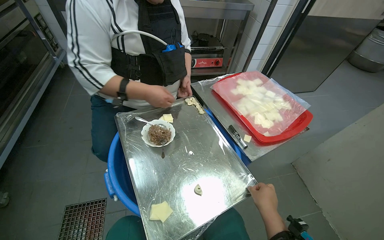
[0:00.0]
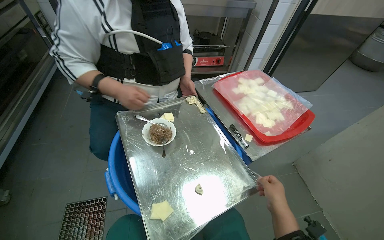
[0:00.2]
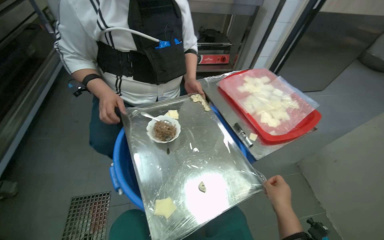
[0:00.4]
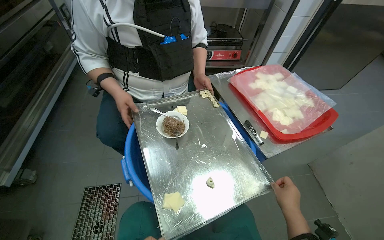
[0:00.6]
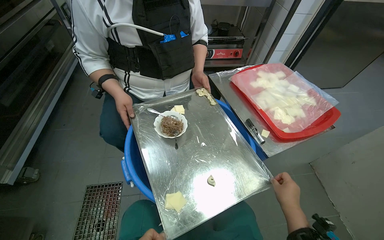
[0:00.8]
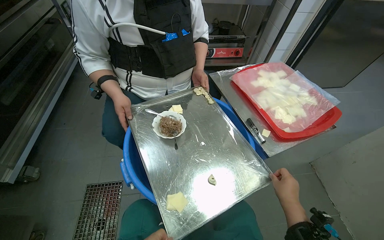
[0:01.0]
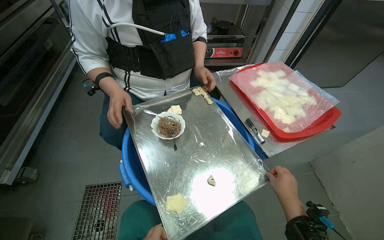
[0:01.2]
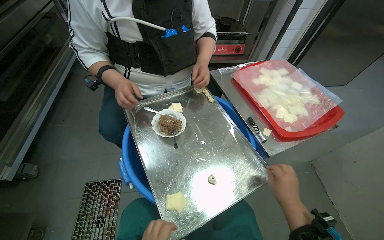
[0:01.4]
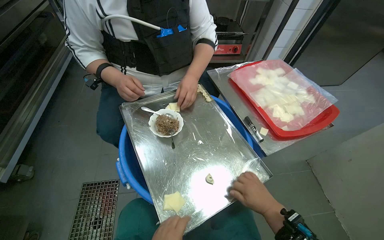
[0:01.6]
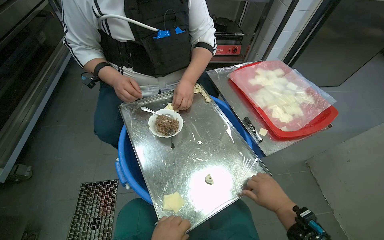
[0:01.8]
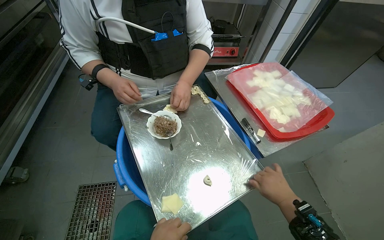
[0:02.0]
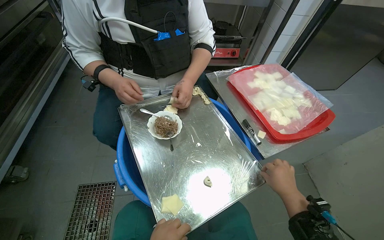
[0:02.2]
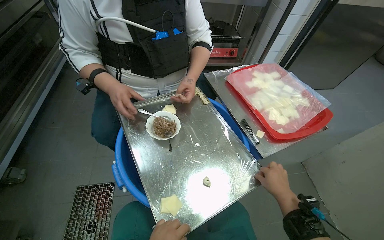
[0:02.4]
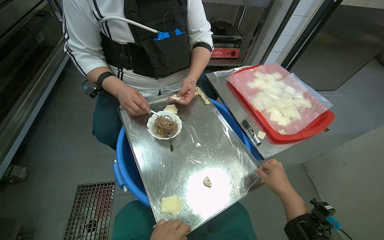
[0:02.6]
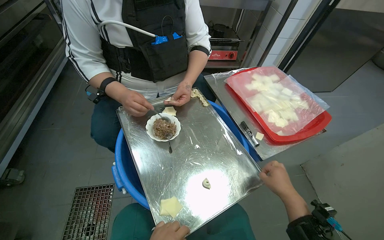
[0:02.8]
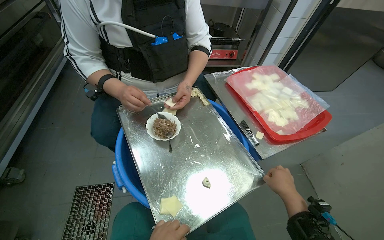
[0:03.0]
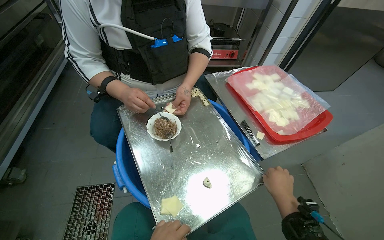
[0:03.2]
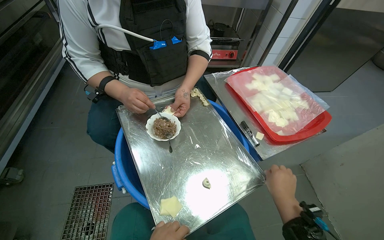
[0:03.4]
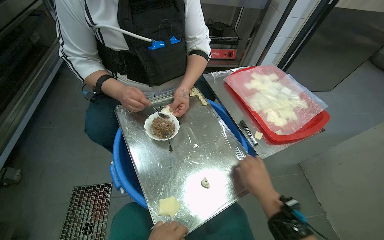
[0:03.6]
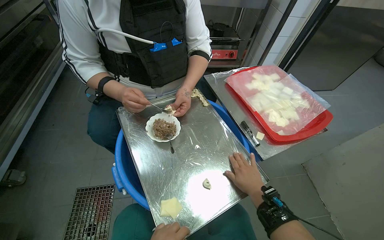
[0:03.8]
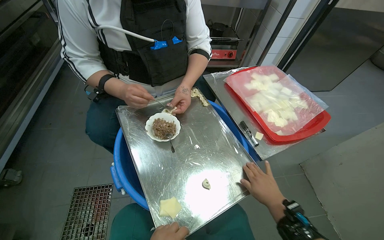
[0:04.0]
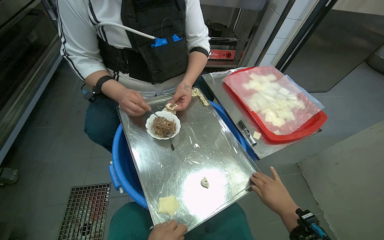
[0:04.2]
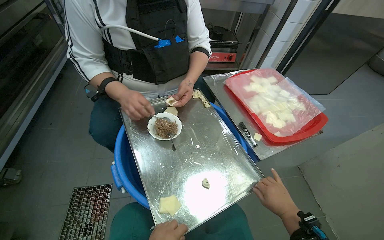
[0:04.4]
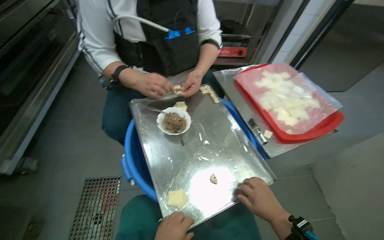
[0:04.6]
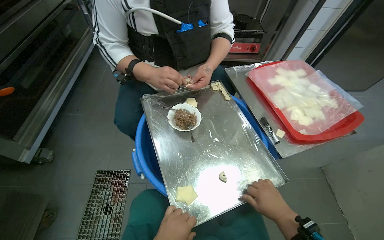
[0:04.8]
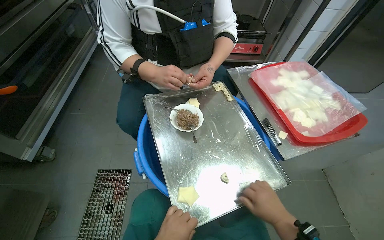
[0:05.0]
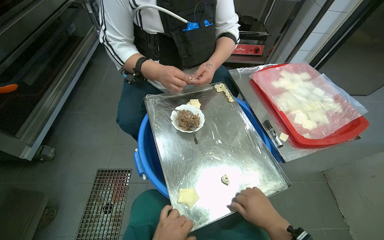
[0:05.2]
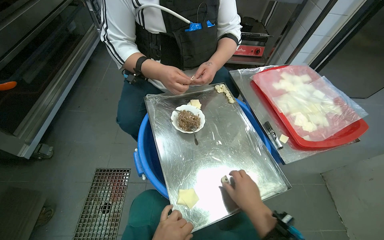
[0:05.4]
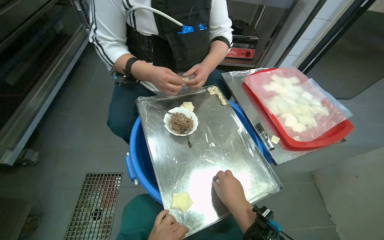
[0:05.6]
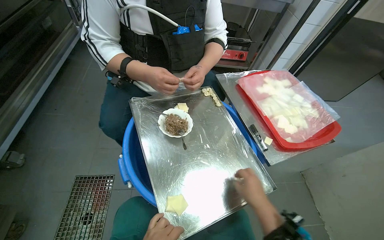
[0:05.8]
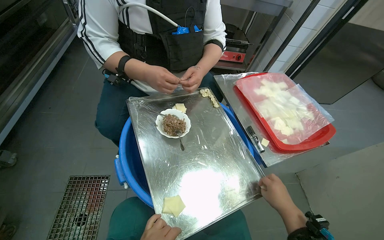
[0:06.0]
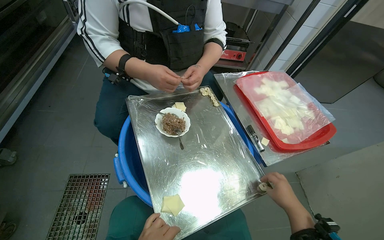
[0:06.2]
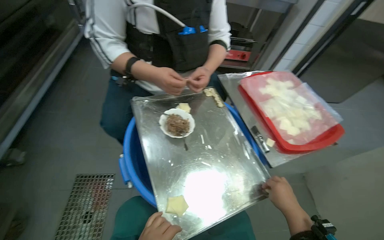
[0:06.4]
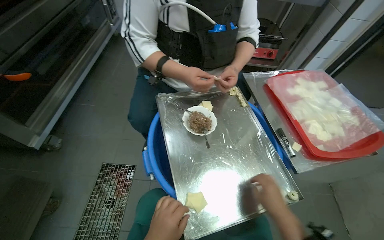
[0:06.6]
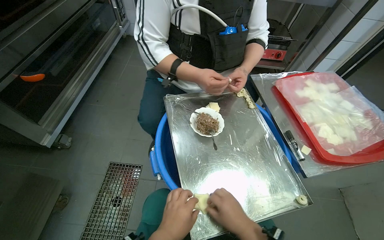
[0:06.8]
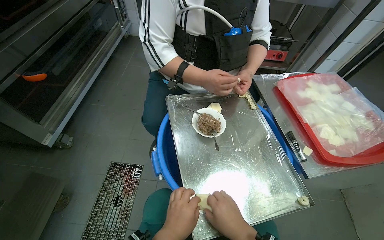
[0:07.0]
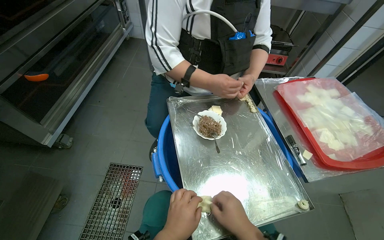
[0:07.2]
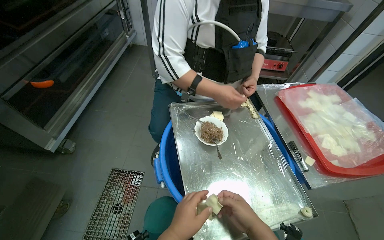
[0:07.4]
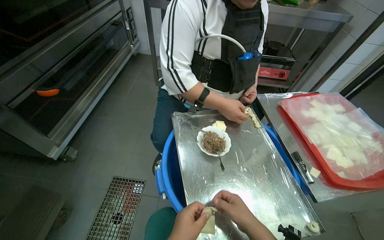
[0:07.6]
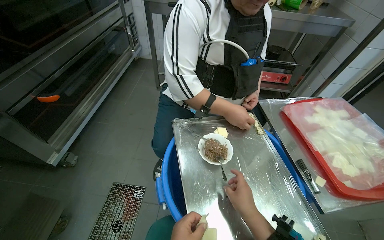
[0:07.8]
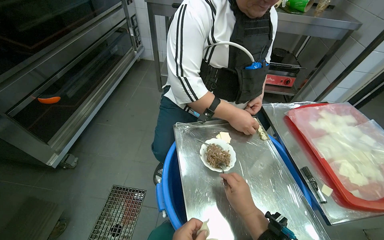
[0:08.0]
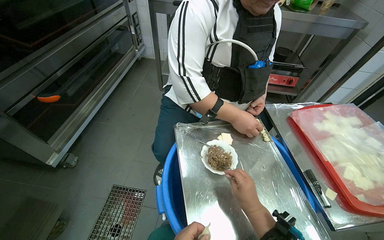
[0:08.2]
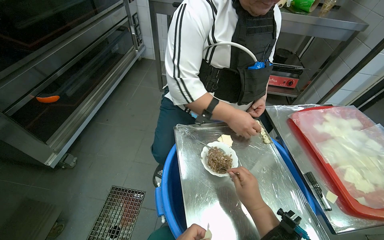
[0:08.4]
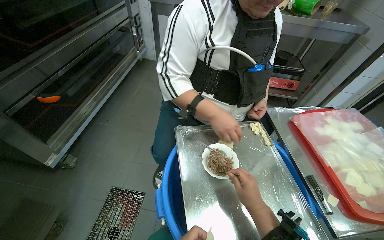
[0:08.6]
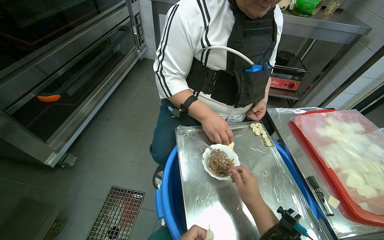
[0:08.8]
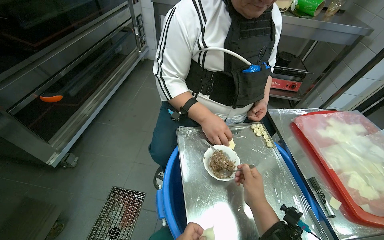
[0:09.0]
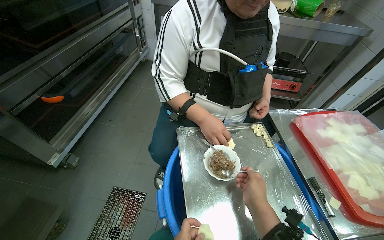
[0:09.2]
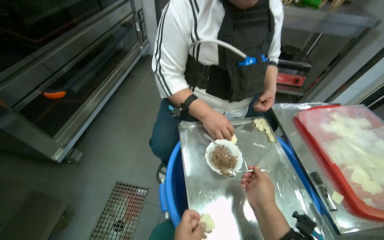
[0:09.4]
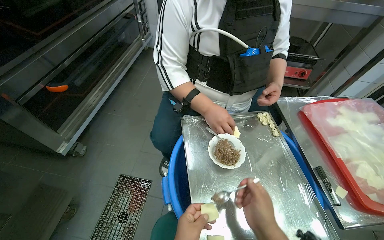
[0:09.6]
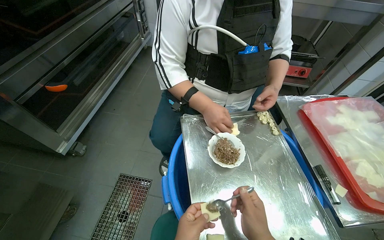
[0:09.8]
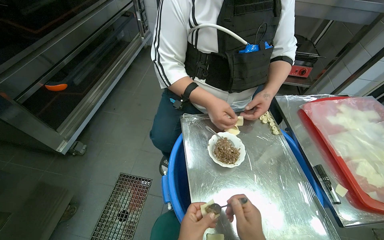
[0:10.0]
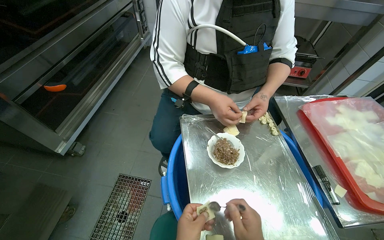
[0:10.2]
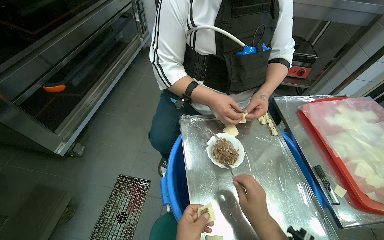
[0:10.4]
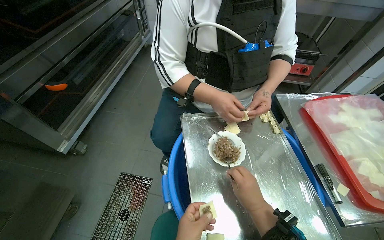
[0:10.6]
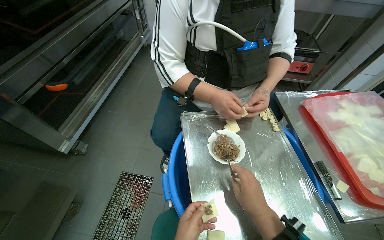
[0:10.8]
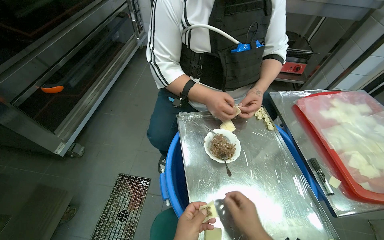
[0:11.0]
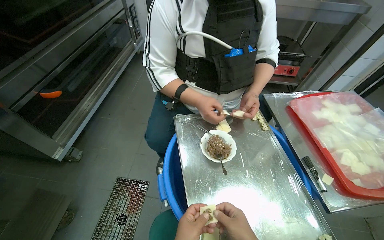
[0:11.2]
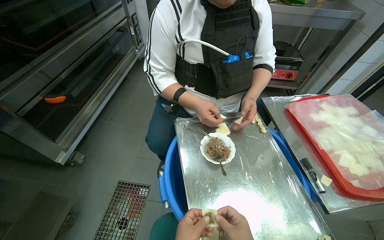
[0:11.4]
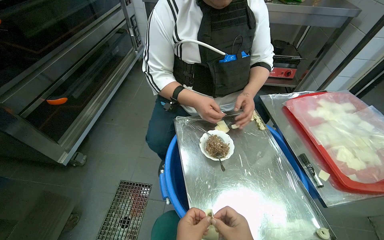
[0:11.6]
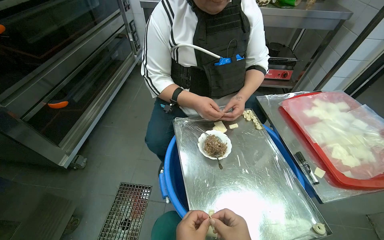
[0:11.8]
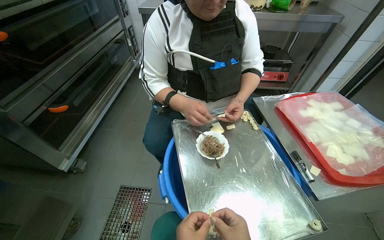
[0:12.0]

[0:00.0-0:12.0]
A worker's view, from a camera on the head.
Job: preparing food.
The whole recording: Preparing dumplings with filling. The worker continues to prepare dumplings by adding filling to dough pieces and shaping them.
0:01.6 to 0:03.0: The right hand is displaced to the right by about 10 cm.
0:04.4 to 0:06.0: The right hand reaches approximately 20 cm to the left, then returns.
0:06.0 to 0:07.6: The right hand shifts approximately 20 cm to the left.

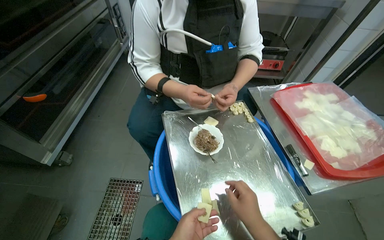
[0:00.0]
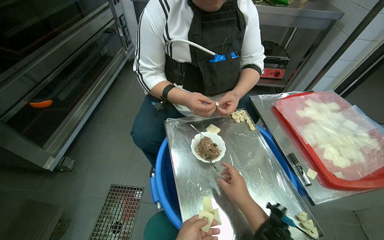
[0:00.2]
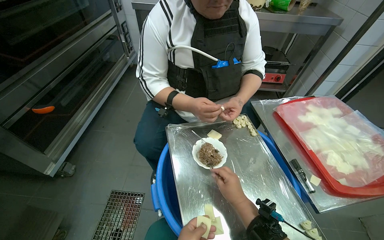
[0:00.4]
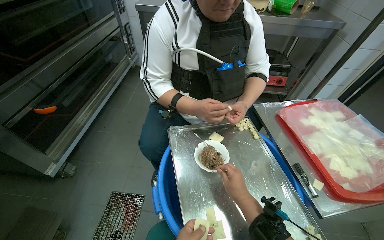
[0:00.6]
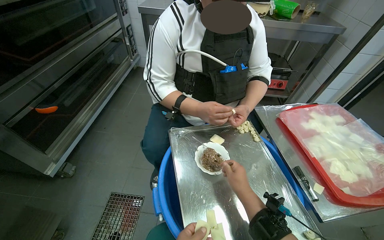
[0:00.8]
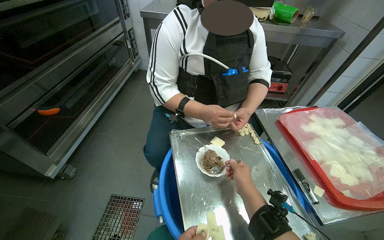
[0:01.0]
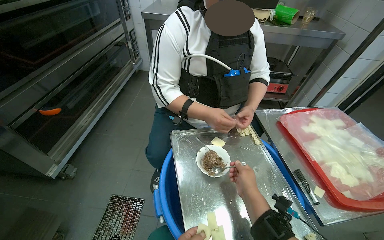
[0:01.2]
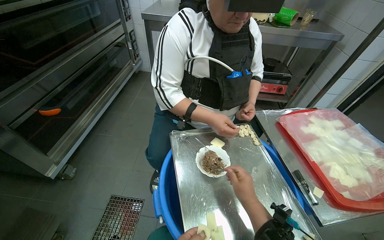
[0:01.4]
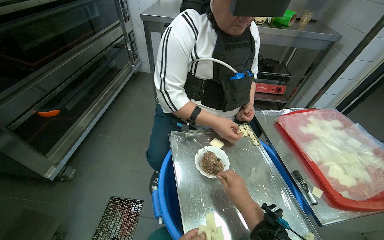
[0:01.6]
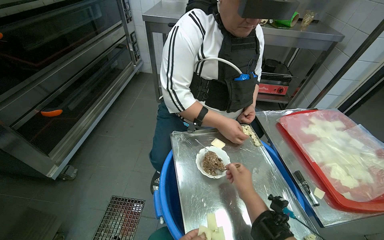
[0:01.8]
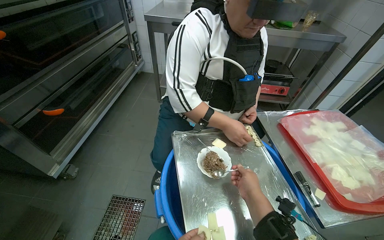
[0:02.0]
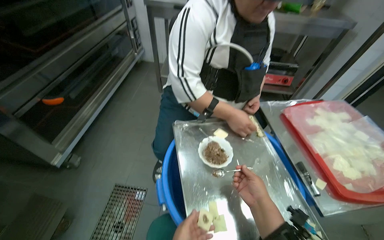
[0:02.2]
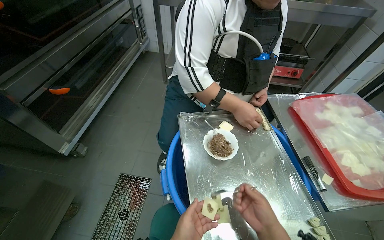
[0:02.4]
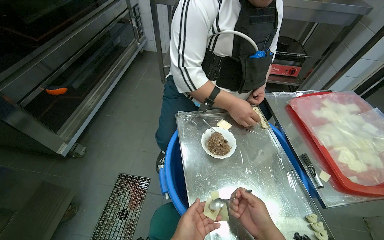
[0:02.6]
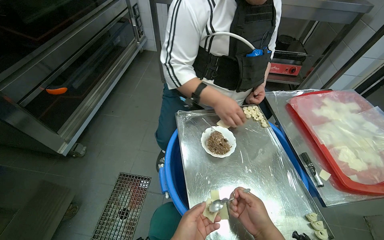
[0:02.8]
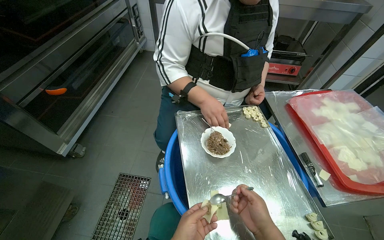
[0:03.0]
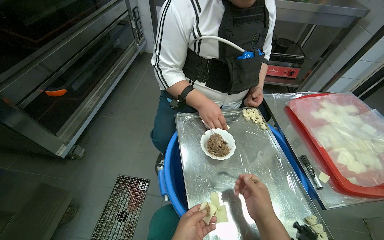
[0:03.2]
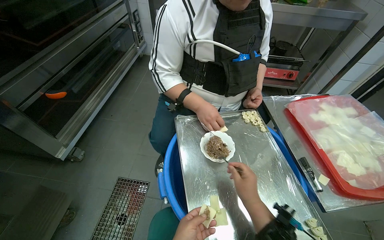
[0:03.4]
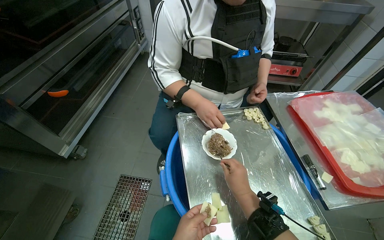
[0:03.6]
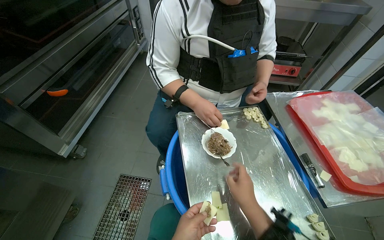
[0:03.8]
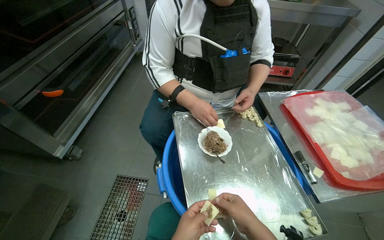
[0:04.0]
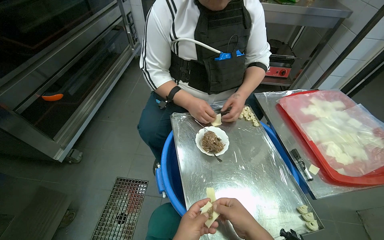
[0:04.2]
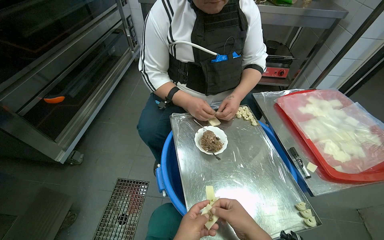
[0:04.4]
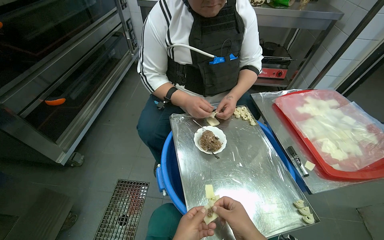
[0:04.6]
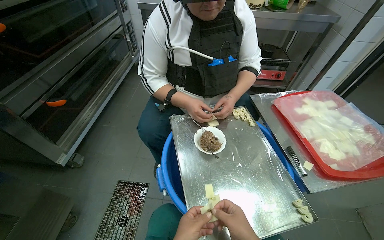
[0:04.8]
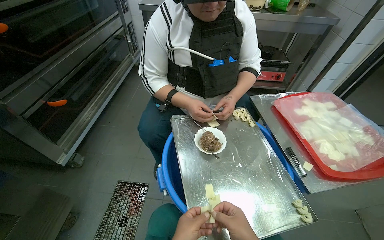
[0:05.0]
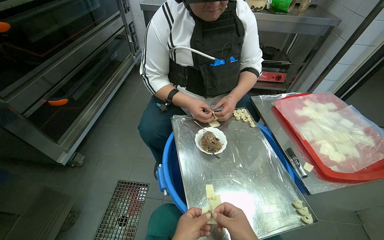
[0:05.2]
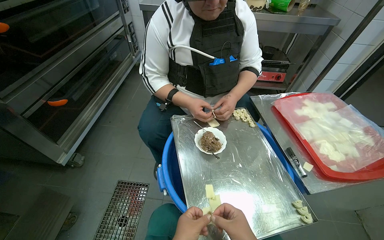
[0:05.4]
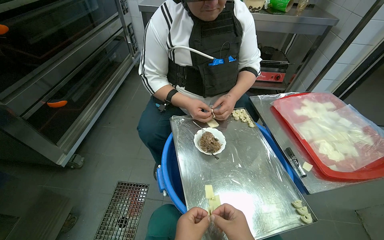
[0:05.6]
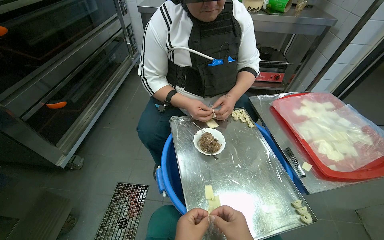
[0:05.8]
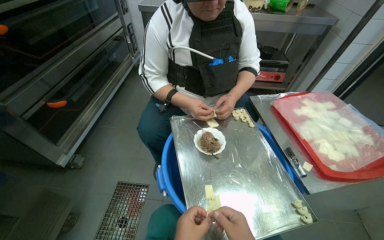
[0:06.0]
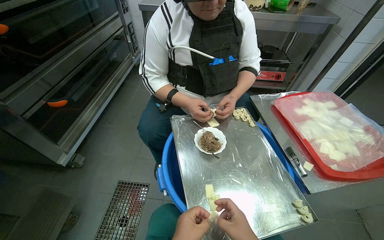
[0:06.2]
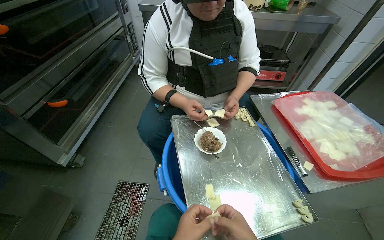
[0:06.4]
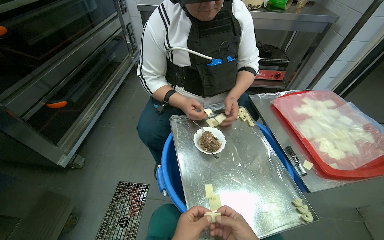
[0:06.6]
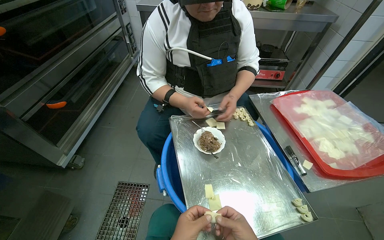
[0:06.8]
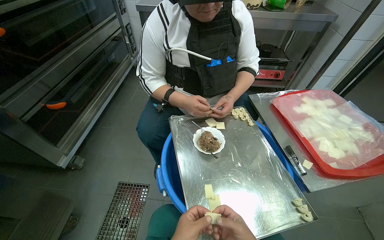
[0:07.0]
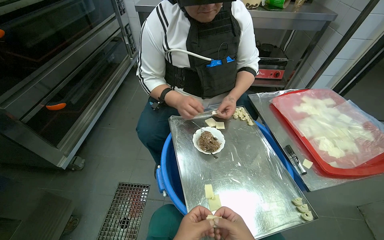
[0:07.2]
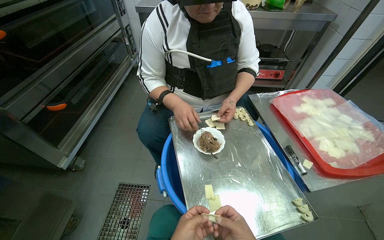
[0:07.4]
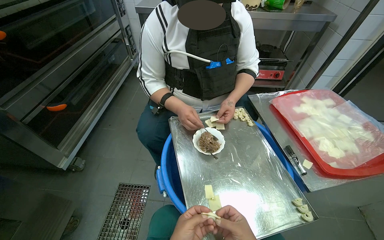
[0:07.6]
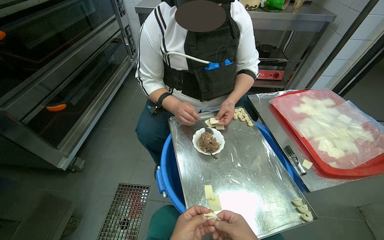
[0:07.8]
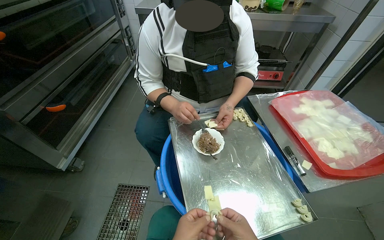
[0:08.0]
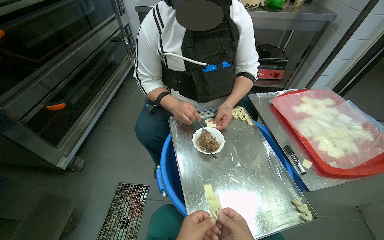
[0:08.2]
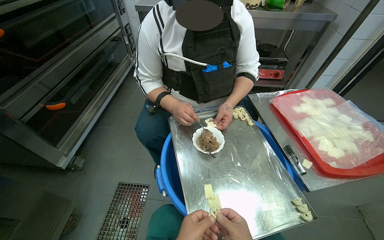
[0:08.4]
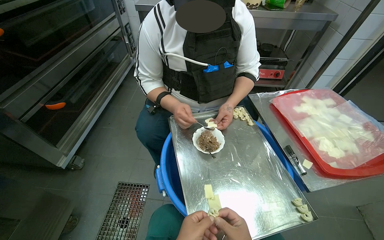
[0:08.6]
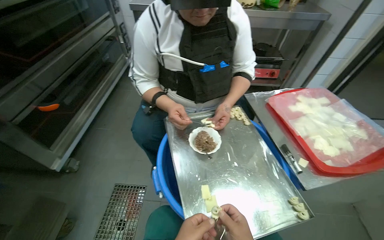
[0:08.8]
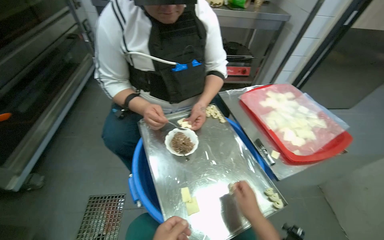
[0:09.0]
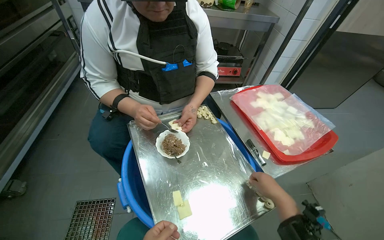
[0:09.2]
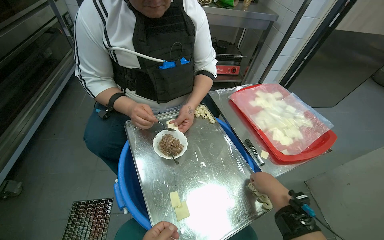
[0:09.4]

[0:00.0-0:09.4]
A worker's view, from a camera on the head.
Job: preparing food.
The whole recording: Preparing dumplings with filling. The worker continues to prepare dumplings by adding filling to dough pieces and shaping them.
0:00.0 to 0:01.6: The right hand moves farther from the camera, roughly 10 cm.
